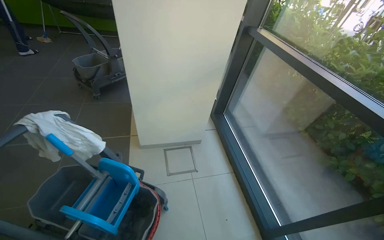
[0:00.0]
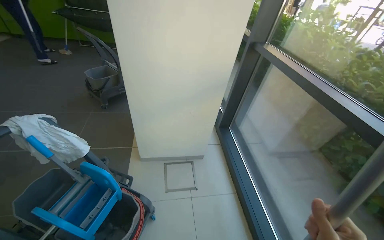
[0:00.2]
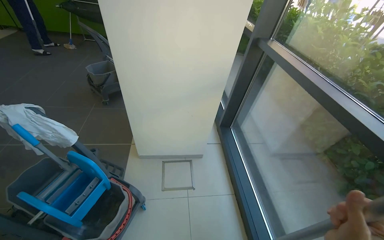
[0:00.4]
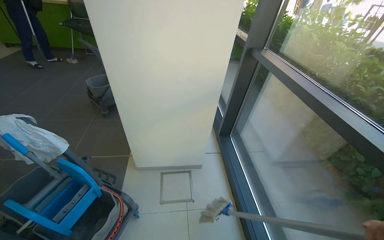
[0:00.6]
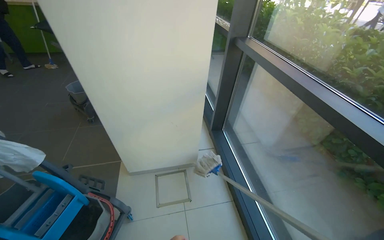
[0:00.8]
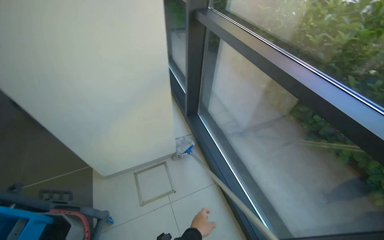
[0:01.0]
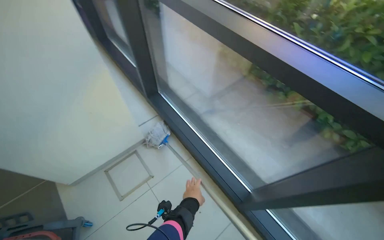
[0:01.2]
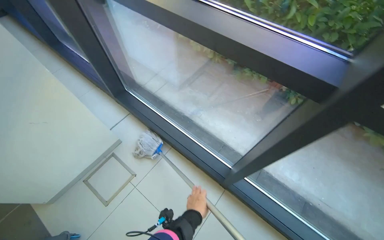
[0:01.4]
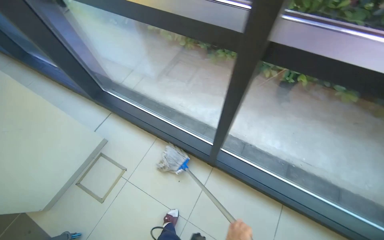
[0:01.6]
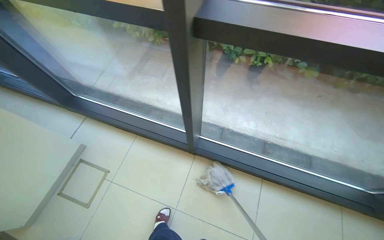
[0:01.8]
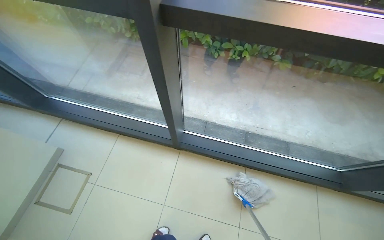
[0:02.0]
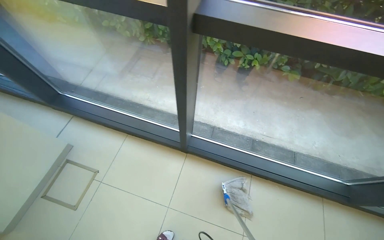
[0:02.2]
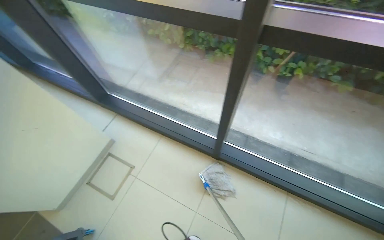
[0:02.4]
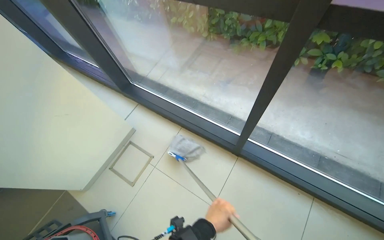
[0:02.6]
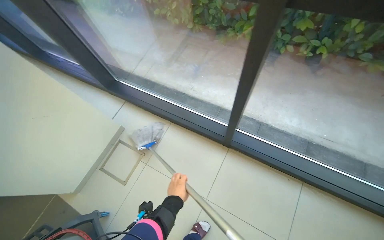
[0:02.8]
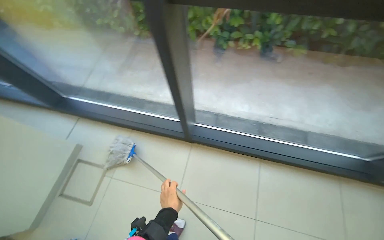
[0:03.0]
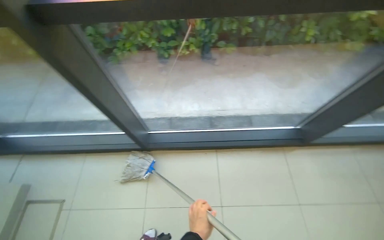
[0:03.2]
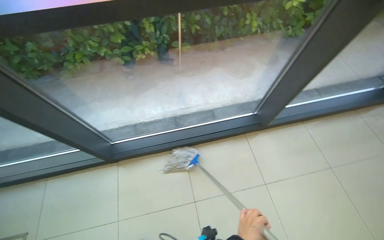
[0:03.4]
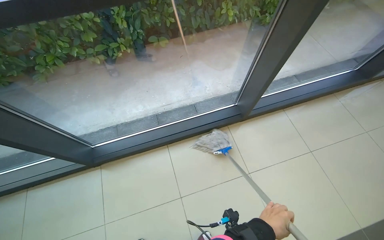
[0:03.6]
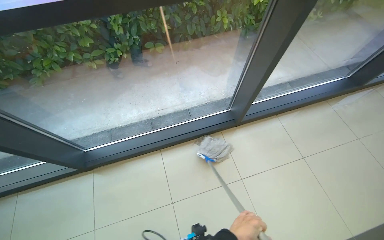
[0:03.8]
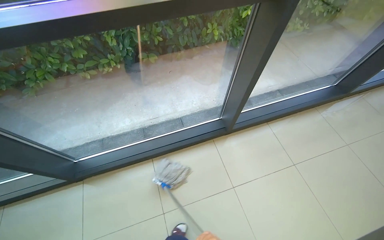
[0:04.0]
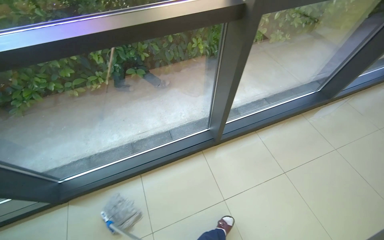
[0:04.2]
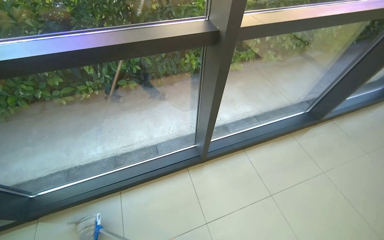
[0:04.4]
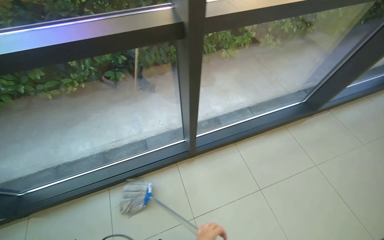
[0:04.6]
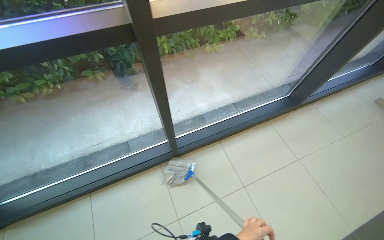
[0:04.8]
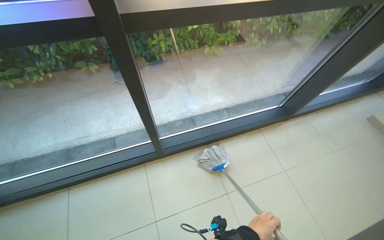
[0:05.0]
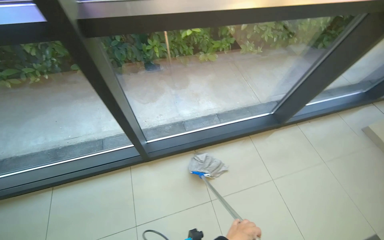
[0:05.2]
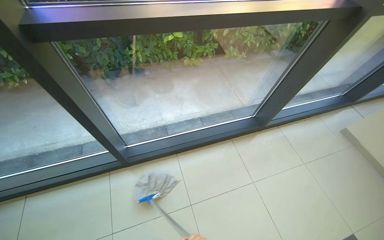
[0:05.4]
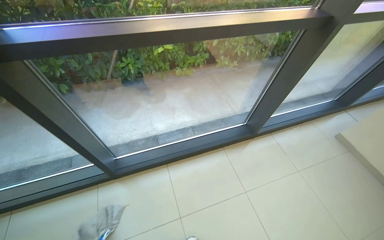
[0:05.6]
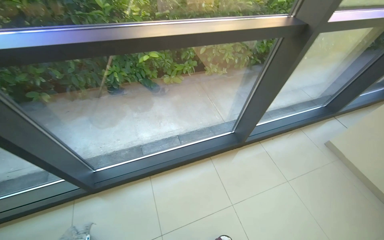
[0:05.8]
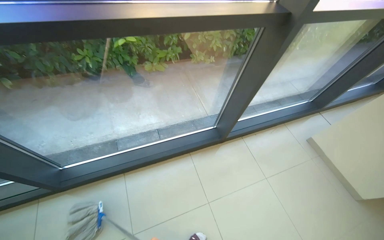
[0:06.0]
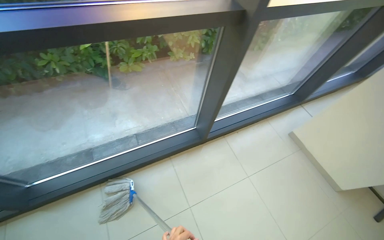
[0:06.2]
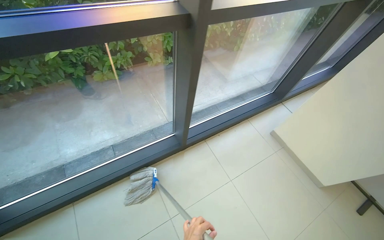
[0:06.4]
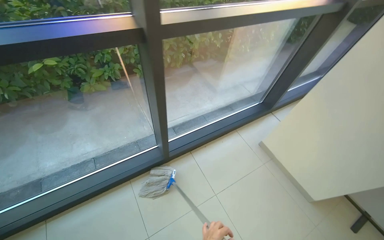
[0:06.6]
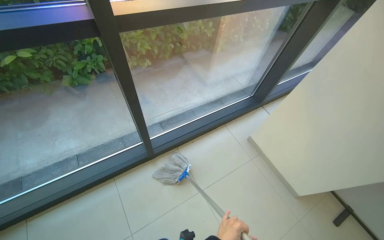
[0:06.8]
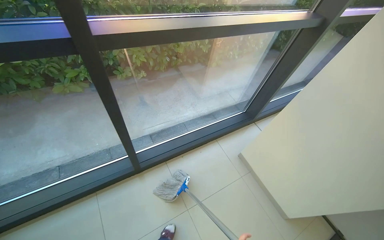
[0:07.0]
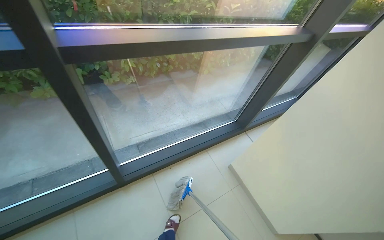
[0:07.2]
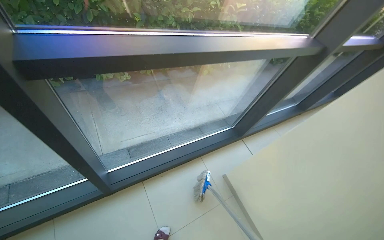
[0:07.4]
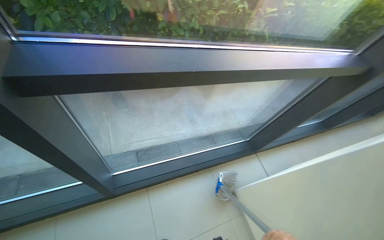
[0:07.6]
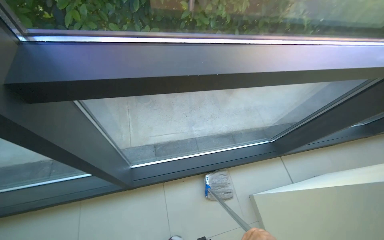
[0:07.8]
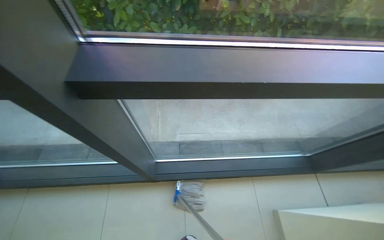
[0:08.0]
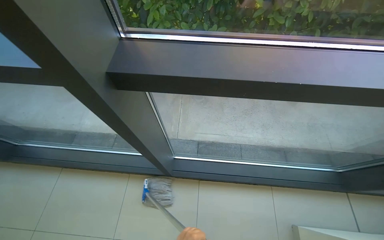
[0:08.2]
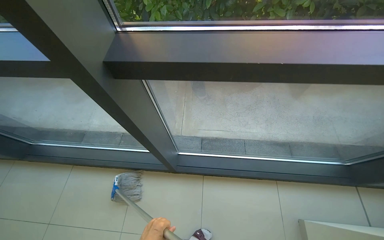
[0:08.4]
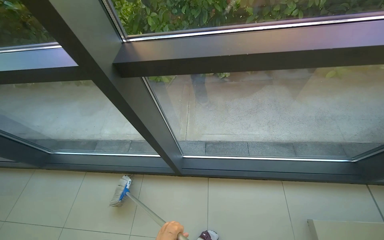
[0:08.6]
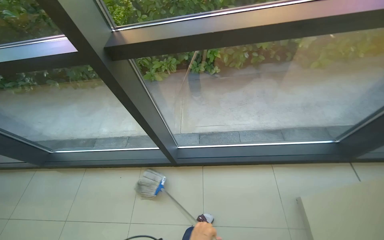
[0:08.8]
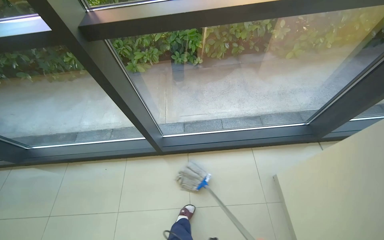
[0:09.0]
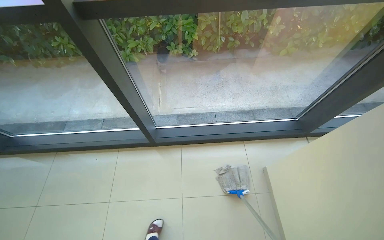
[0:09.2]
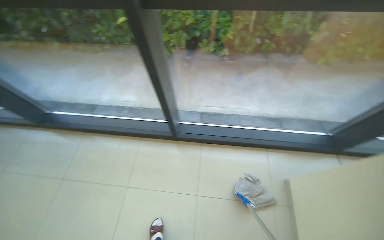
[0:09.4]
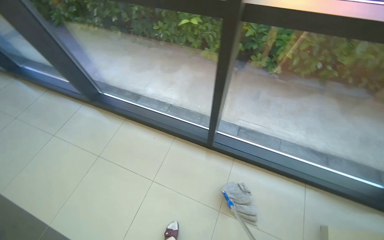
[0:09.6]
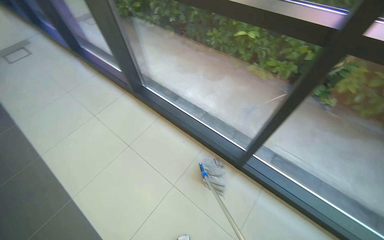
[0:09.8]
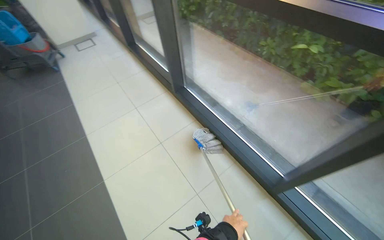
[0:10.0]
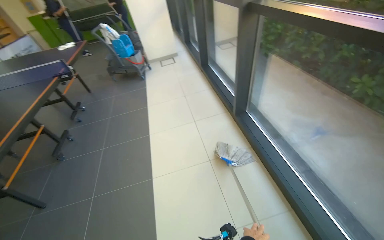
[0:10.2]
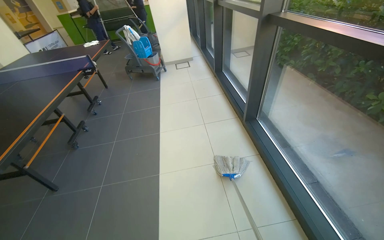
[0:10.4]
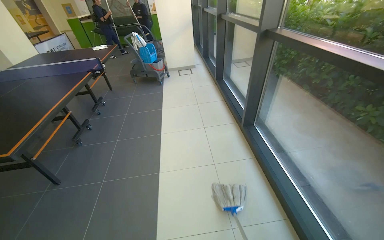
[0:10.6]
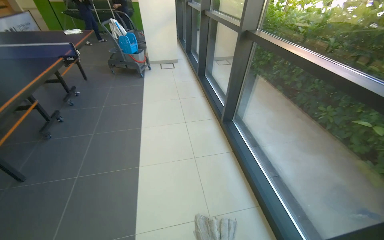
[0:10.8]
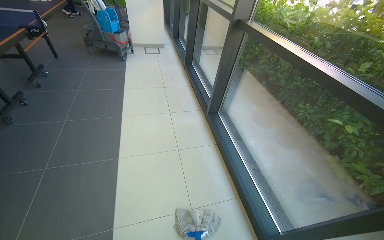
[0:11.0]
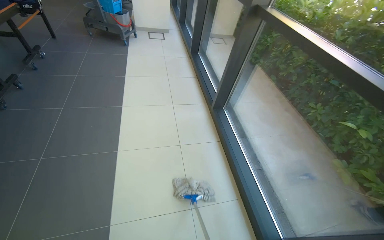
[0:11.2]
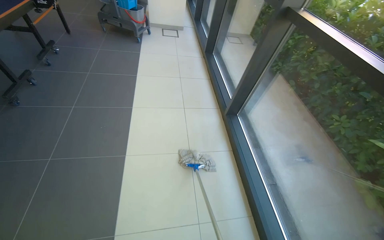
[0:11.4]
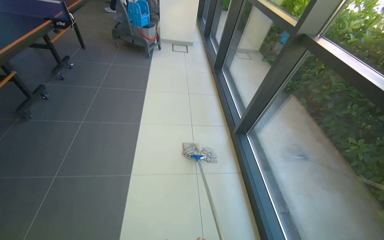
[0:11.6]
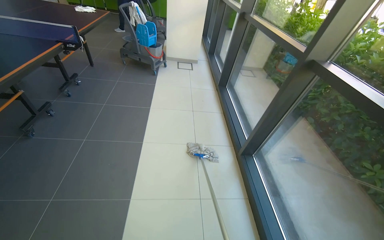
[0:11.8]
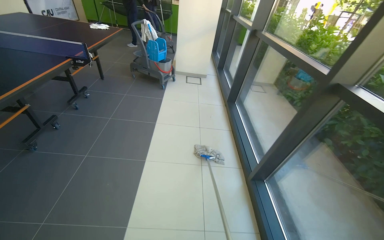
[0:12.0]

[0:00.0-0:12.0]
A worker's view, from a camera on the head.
Job: mopping floor.
The whole recording: Mopping tiled floor. The worker mops the tiled floor with a mop and bucket.
0:00.0 to 0:01.6: The camera travels some 70 cm. The wearer looks some 40 degrees further to the right. The camera pitches downward, by some 15 degrees.
0:03.0 to 0:04.4: The camera is carried about 90 cm. The wearer looks roughly 35 degrees further to the right. The camera pitches upward, by approximately 15 degrees.
0:04.4 to 0:06.0: The head travels to the right, roughly 1 m.
0:06.0 to 0:07.6: The camera is carried about 90 cm.
0:07.6 to 0:09.0: The view pans to the left by approximately 25 degrees.
0:09.0 to 0:10.4: The wearer moves some 60 cm. The head rotates about 85 degrees to the left.
0:10.4 to 0:12.0: The camera is carried some 50 cm.

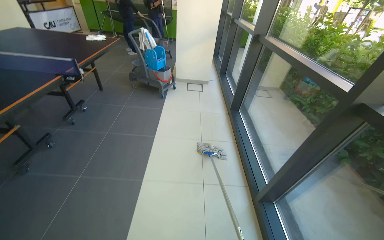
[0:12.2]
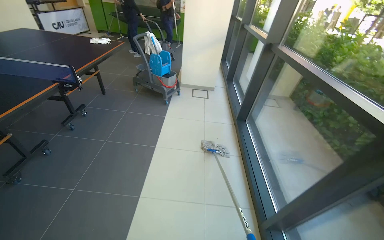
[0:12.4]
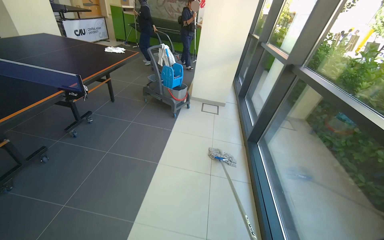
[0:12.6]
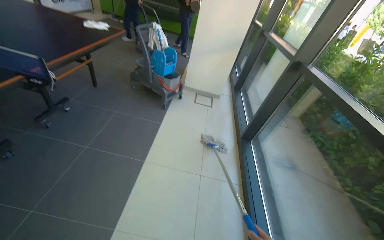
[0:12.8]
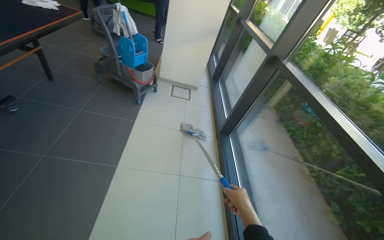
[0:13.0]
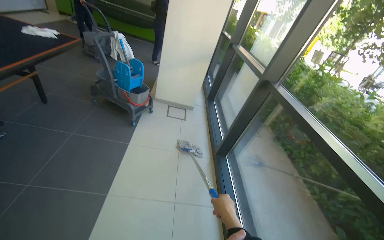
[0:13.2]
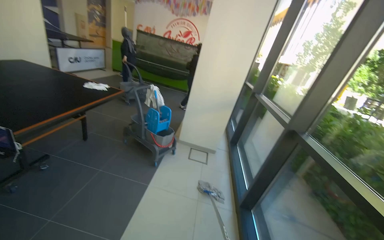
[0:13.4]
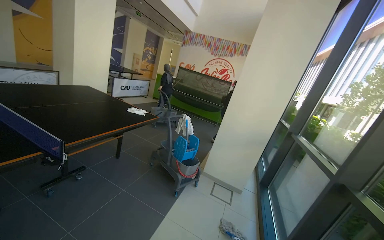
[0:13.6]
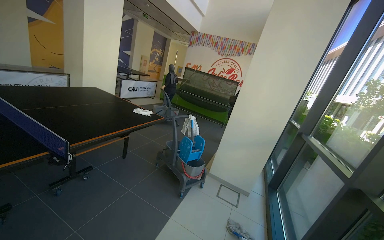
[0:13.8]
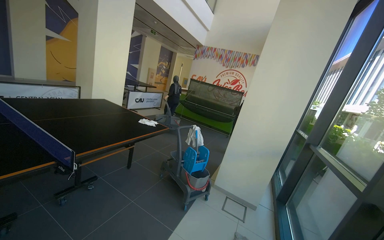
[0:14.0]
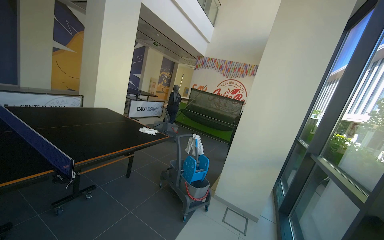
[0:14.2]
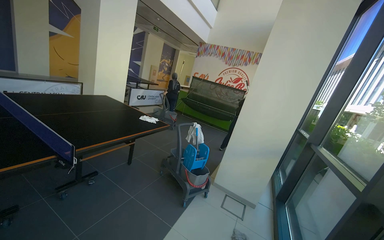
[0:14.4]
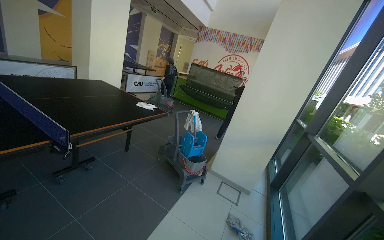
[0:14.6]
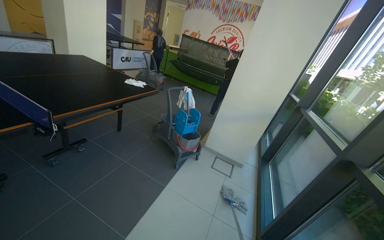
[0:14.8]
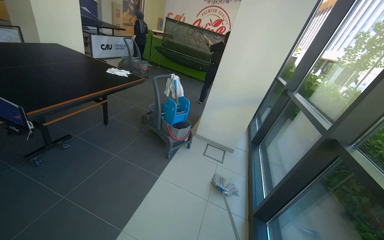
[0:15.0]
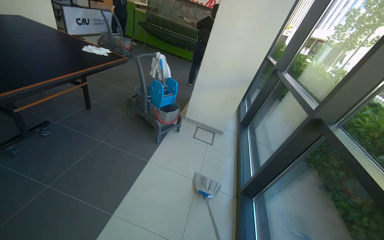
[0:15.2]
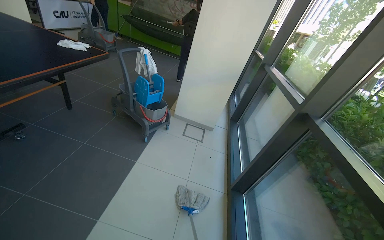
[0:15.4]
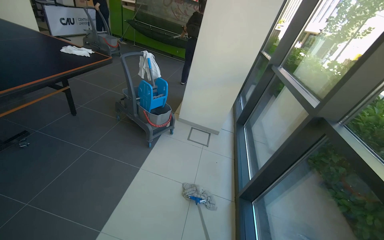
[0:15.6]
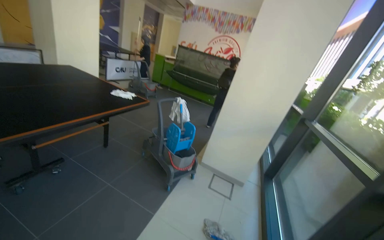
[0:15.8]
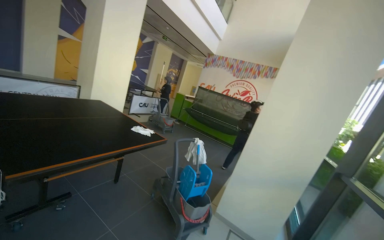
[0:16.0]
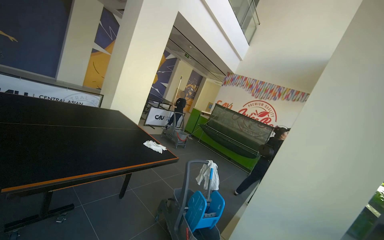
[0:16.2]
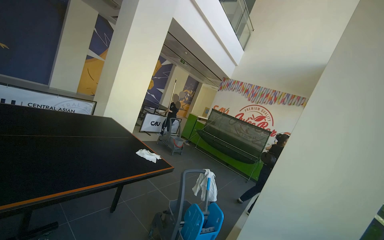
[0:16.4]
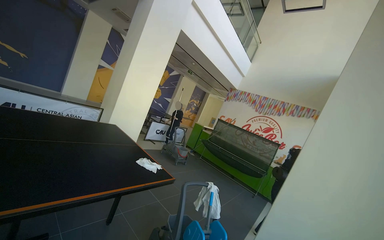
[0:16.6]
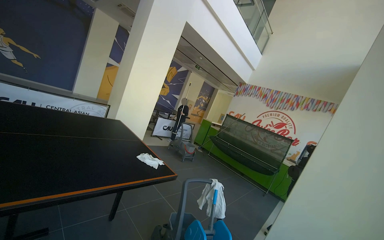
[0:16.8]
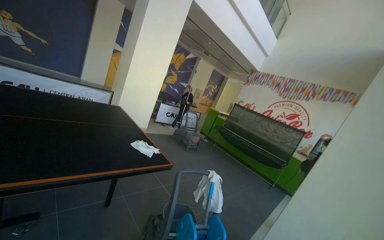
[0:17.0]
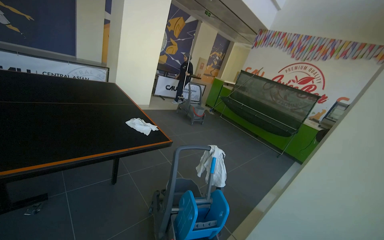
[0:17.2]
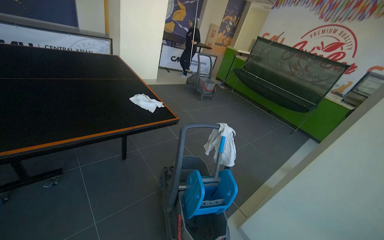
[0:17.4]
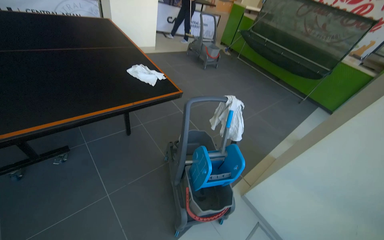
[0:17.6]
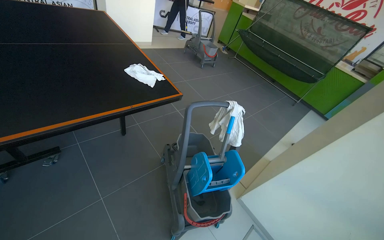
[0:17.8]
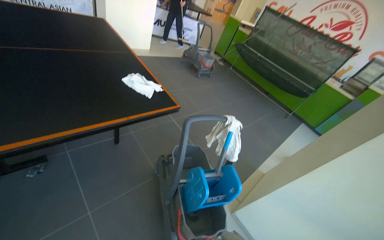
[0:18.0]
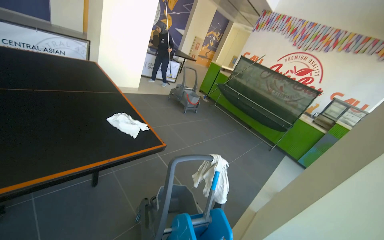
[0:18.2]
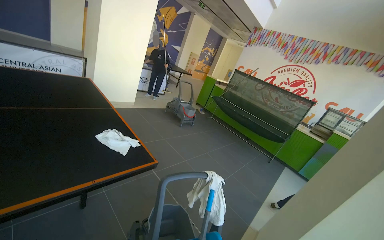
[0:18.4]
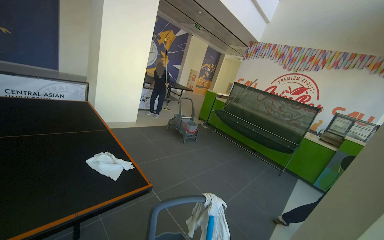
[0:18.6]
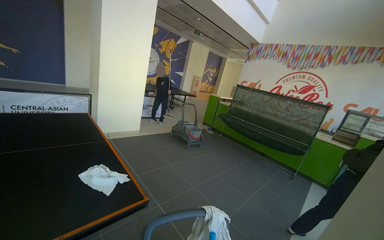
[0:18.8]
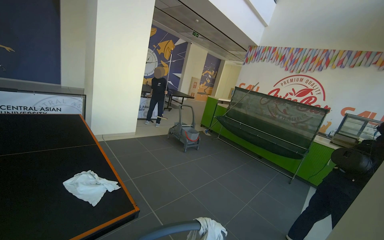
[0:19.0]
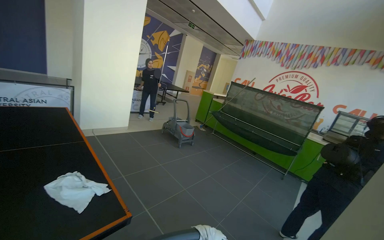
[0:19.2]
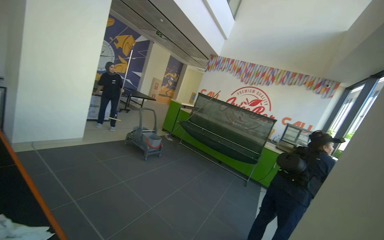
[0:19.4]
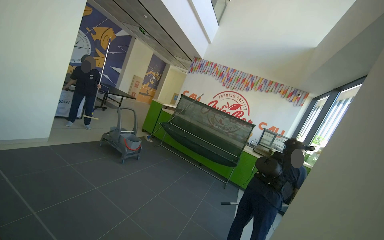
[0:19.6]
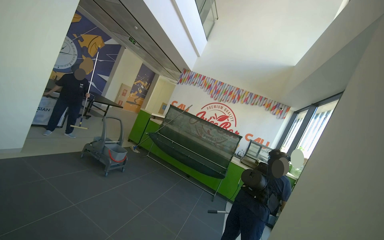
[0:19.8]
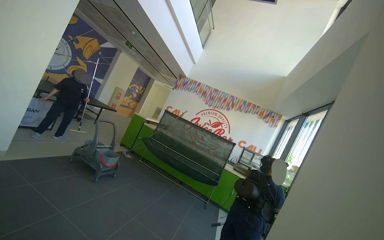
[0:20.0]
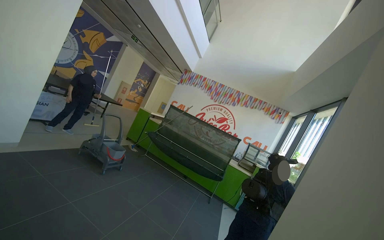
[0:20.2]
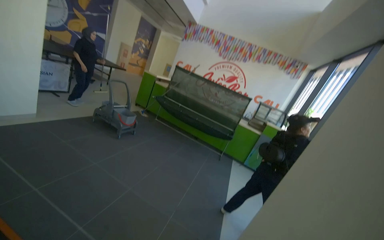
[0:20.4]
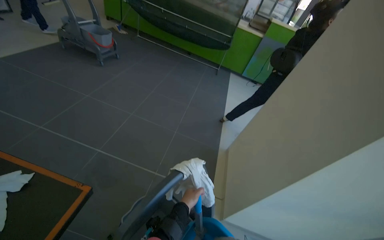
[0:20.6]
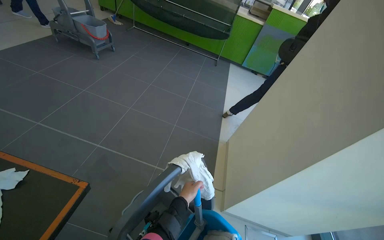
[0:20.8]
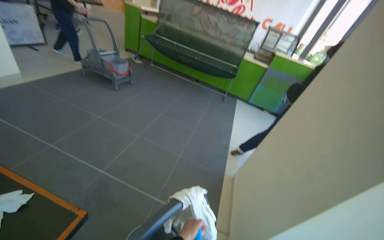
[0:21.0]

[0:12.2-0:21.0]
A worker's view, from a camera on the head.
Job: mopping floor.
The whole recording: Mopping tiled floor. The worker mops the tiled floor with a mop and bucket.
0:12.2 to 0:13.6: The wearer moves about 80 cm. The head turns to the left by about 20 degrees. The view tilts about 25 degrees upward.
0:13.6 to 0:15.2: The camera pitches downward, by some 20 degrees.
0:15.2 to 0:16.6: The camera is carried some 60 cm. The head rotates roughly 25 degrees to the left. The camera pitches upward, by roughly 40 degrees.
0:16.6 to 0:18.0: The head travels roughly 60 cm. The view tips downward by approximately 35 degrees.
0:18.0 to 0:19.6: The camera is carried some 50 cm. The camera is aimed approximately 25 degrees further to the right. The view tilts some 25 degrees upward.
0:19.6 to 0:21.0: The view tips downward by approximately 30 degrees.
